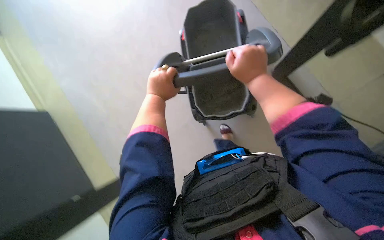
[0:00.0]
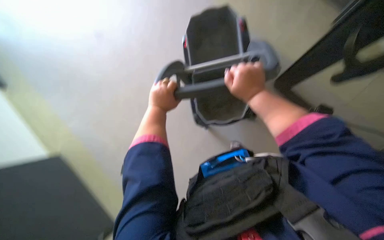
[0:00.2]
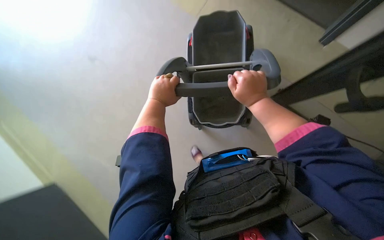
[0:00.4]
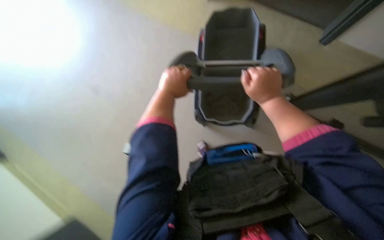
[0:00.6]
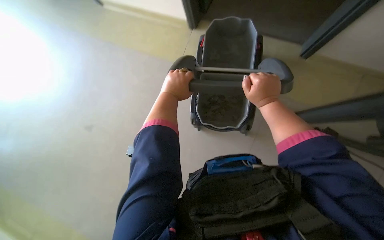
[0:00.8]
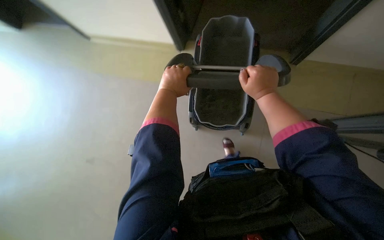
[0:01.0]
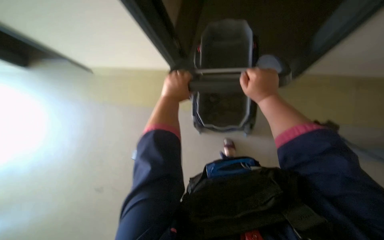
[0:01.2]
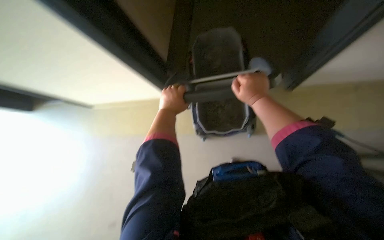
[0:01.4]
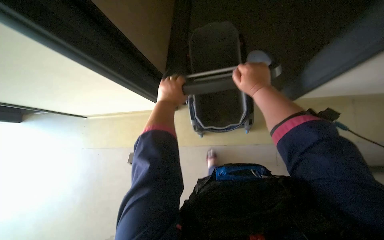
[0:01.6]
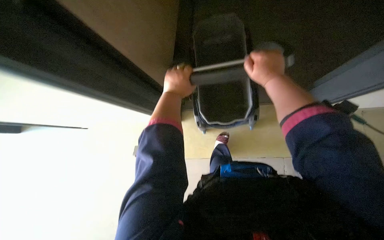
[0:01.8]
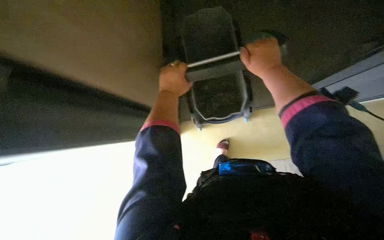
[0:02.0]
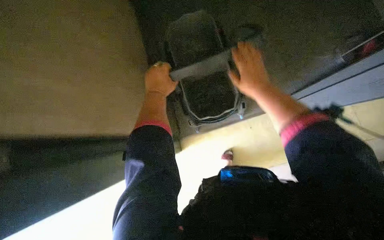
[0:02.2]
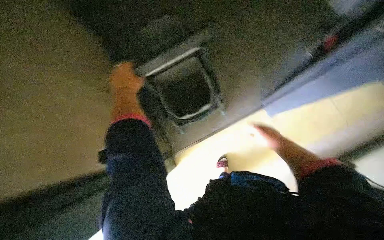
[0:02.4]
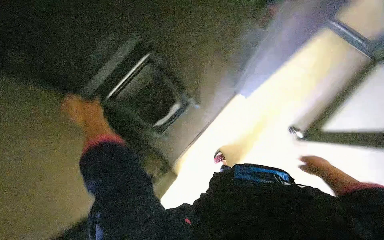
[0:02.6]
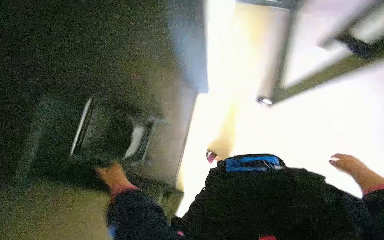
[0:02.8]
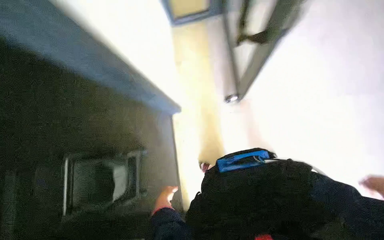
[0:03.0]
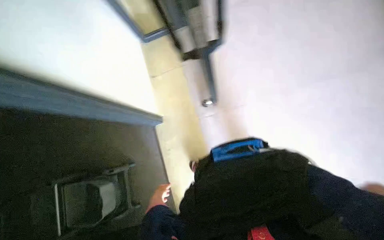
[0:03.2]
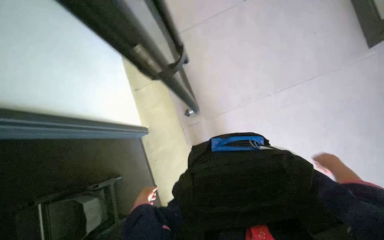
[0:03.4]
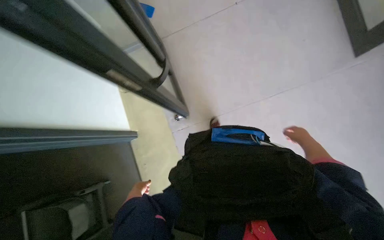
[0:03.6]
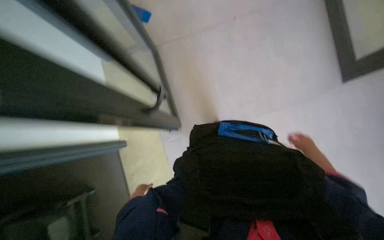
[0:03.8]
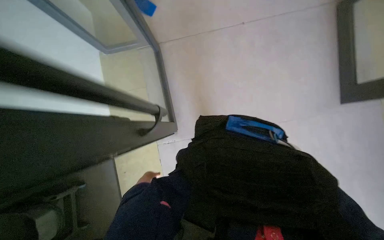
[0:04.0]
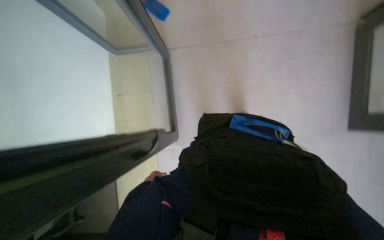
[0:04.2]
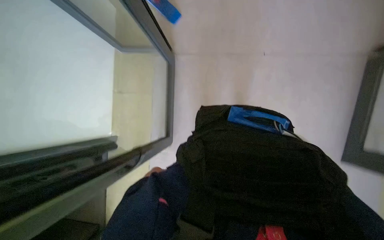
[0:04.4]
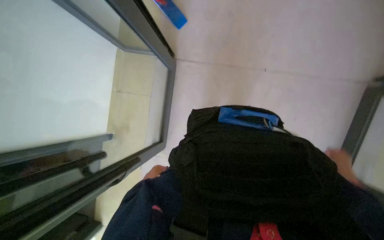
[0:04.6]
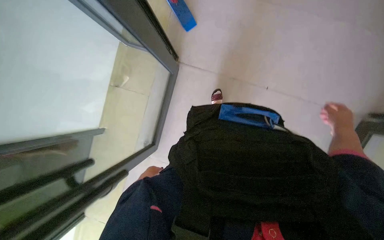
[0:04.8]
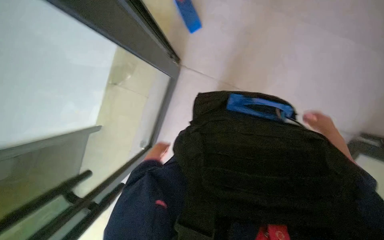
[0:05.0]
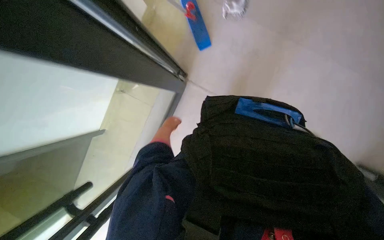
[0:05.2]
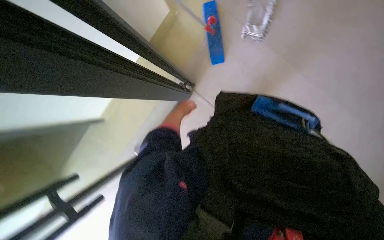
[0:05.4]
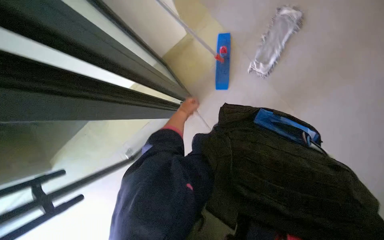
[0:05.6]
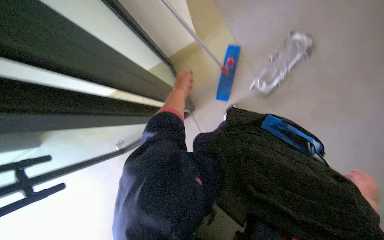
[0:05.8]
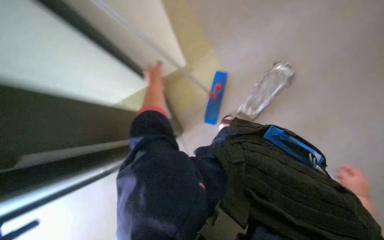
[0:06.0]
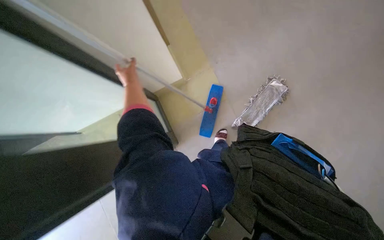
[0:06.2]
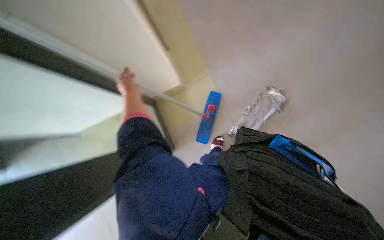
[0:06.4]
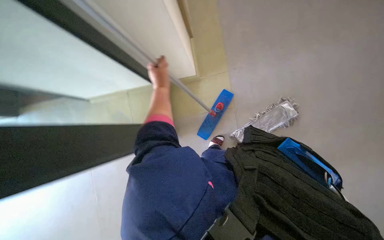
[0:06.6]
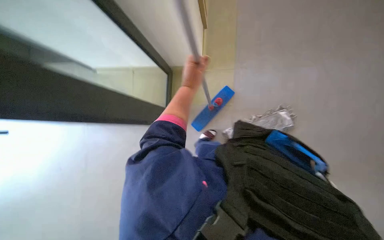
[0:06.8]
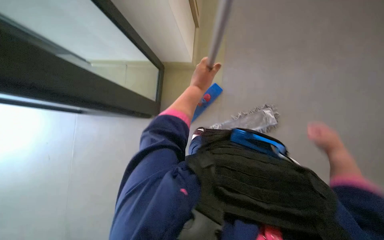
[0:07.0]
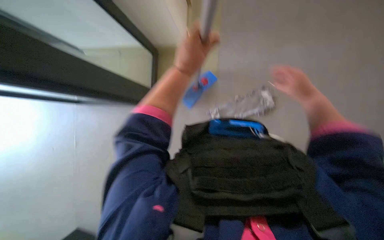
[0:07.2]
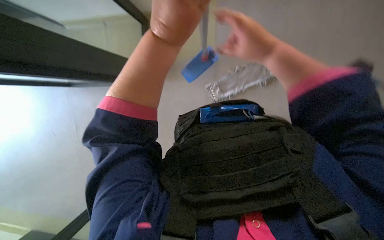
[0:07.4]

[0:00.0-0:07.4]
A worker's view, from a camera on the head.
Job: preparing cleaning supplies.
The whole recording: Preparing mop for cleaning. The worker detaches and wrings the mop head, then attaches a new one to the handle.
0:00.0 to 0:01.4: The hands stay close to where they were, moving slightly.
0:01.4 to 0:03.0: The left hand travels down the picture and farther from the camera by about 40 cm.
0:03.0 to 0:04.4: The left hand heads up the picture, covering approximately 30 cm.
0:04.4 to 0:06.0: The camera pitches upward, by roughly 35 degrees. The scene turns about 25 degrees clockwise in the picture.
0:06.0 to 0:07.4: The left hand travels nearer to the camera by approximately 35 cm.

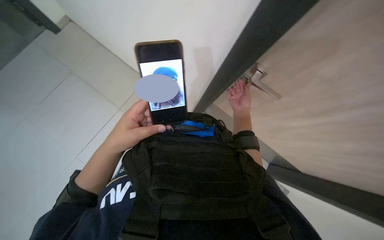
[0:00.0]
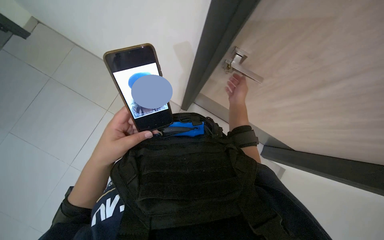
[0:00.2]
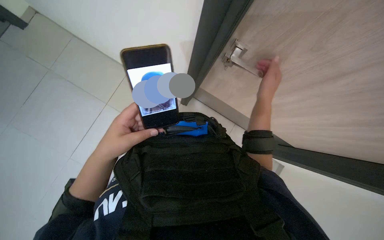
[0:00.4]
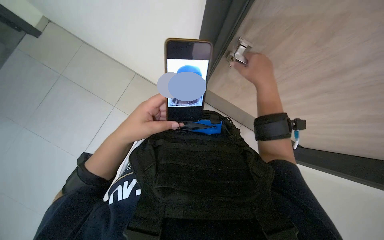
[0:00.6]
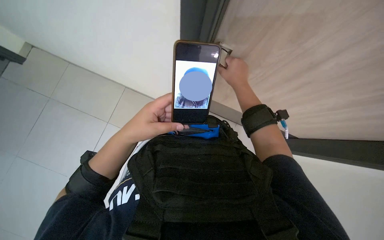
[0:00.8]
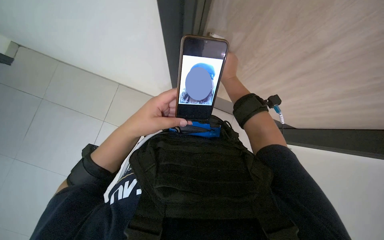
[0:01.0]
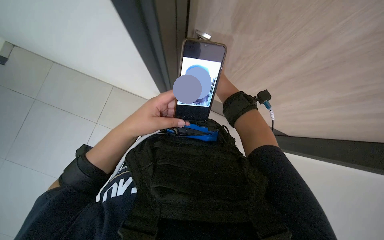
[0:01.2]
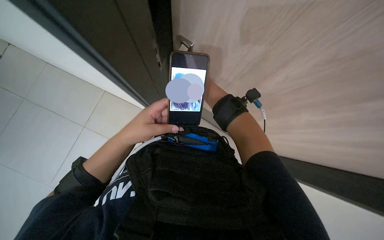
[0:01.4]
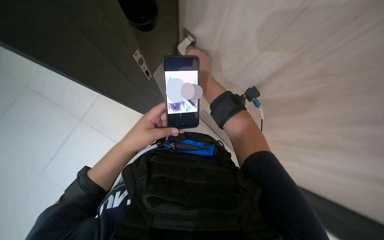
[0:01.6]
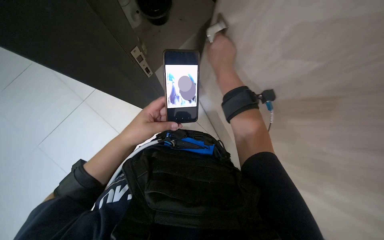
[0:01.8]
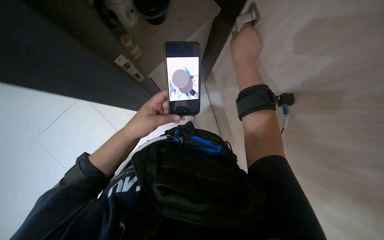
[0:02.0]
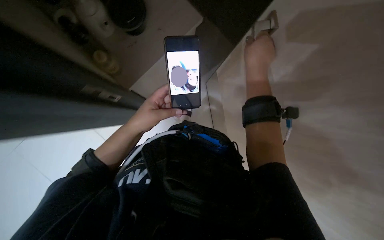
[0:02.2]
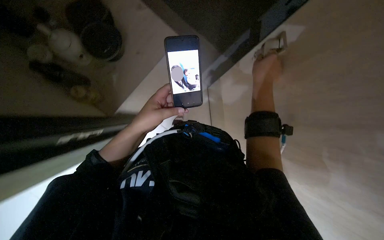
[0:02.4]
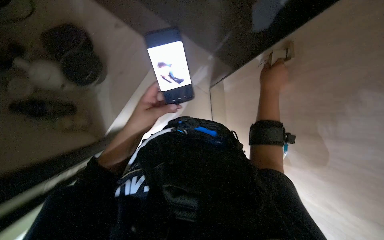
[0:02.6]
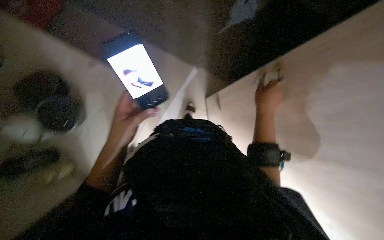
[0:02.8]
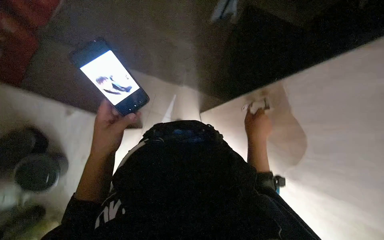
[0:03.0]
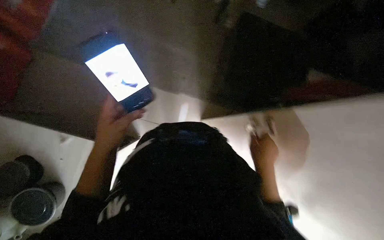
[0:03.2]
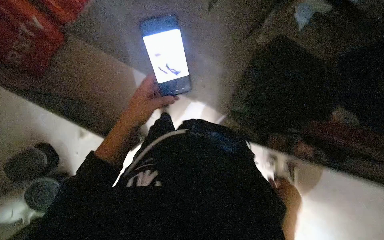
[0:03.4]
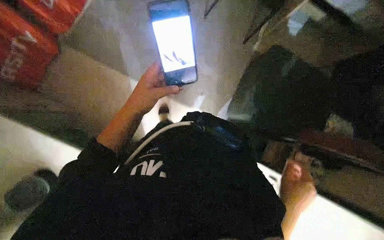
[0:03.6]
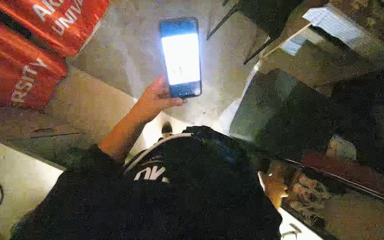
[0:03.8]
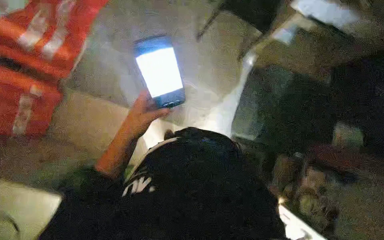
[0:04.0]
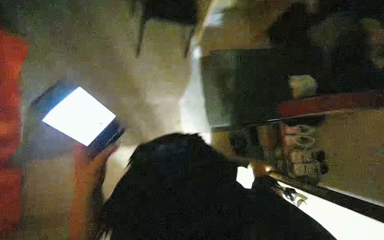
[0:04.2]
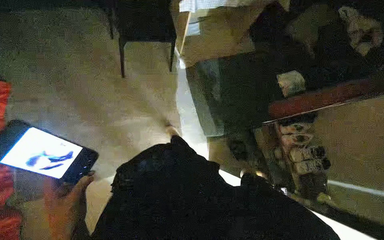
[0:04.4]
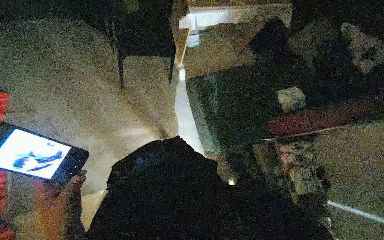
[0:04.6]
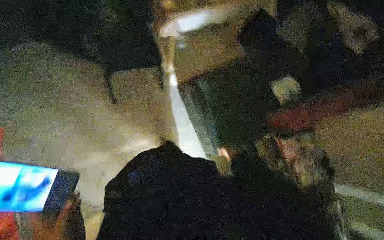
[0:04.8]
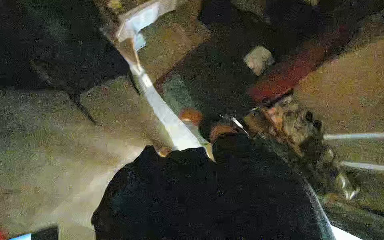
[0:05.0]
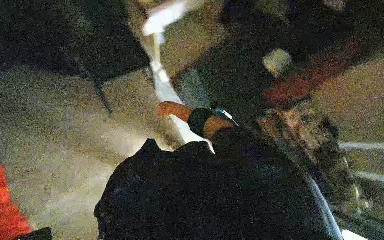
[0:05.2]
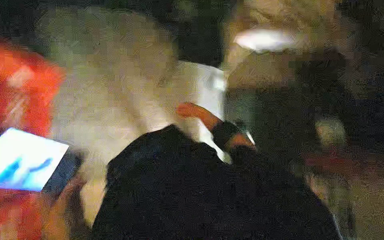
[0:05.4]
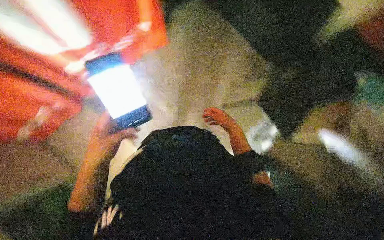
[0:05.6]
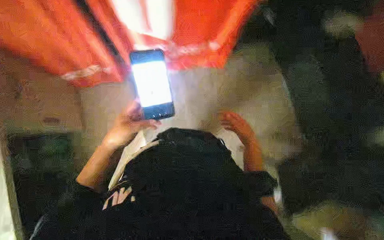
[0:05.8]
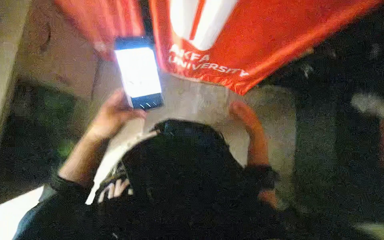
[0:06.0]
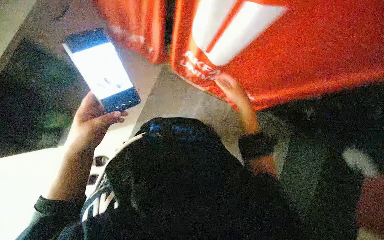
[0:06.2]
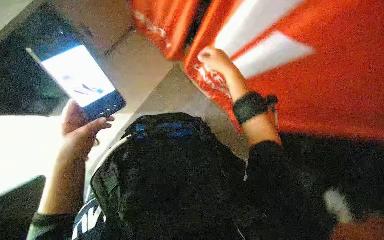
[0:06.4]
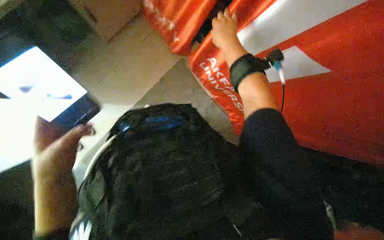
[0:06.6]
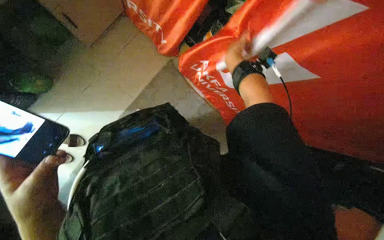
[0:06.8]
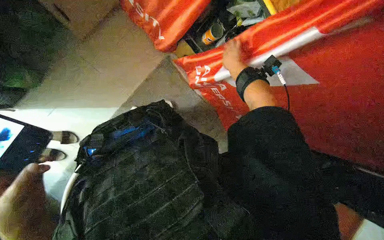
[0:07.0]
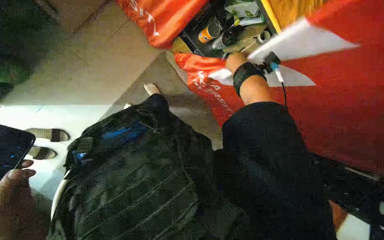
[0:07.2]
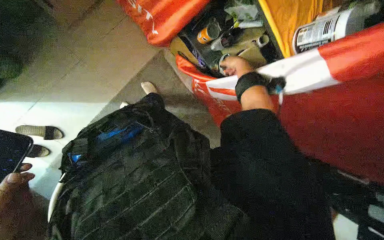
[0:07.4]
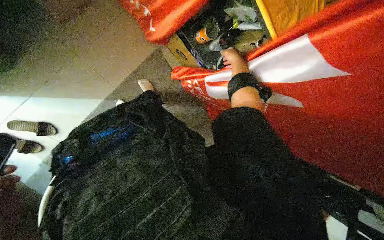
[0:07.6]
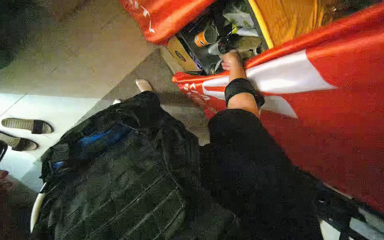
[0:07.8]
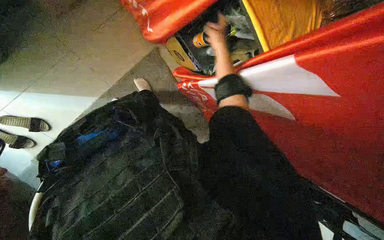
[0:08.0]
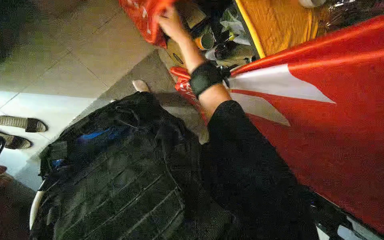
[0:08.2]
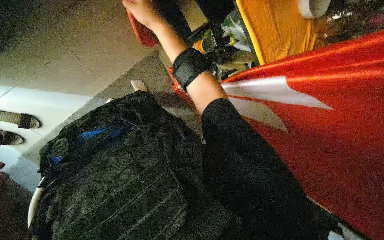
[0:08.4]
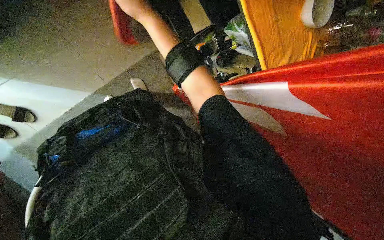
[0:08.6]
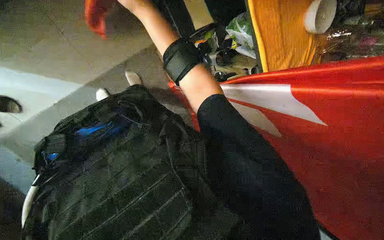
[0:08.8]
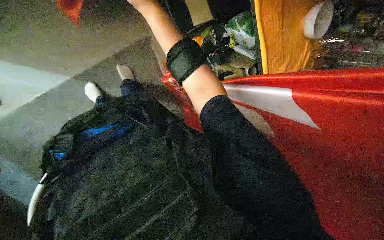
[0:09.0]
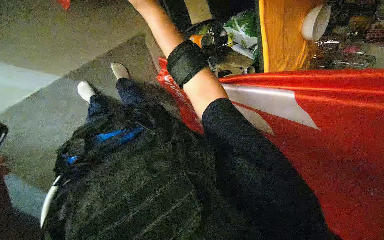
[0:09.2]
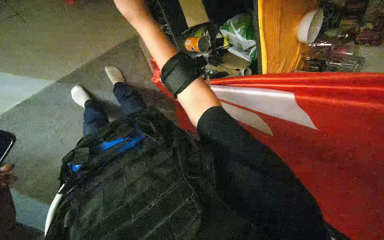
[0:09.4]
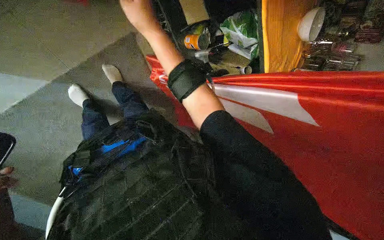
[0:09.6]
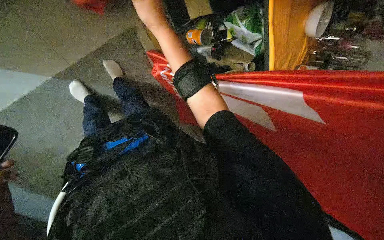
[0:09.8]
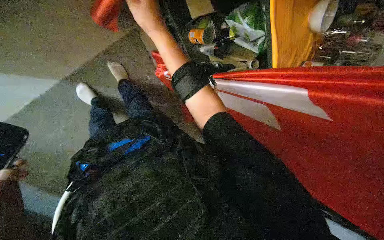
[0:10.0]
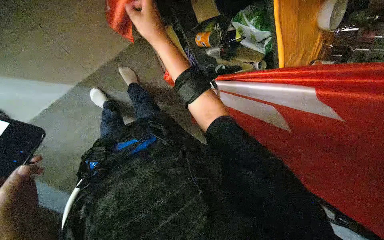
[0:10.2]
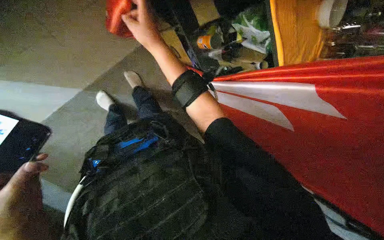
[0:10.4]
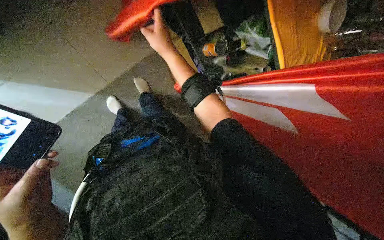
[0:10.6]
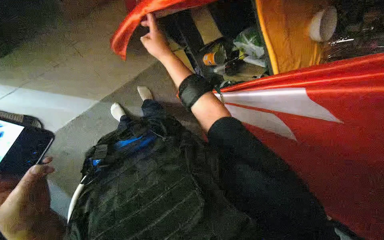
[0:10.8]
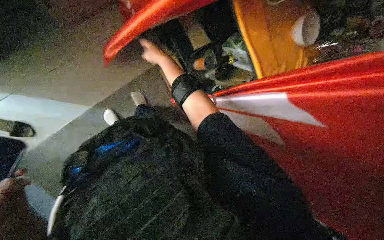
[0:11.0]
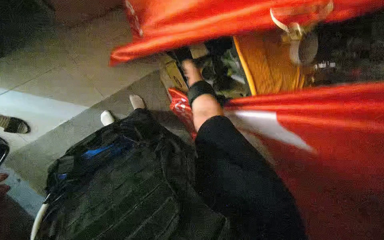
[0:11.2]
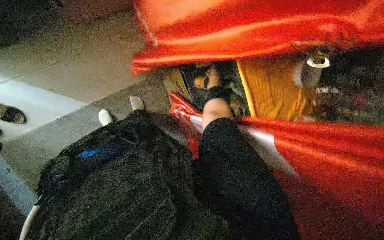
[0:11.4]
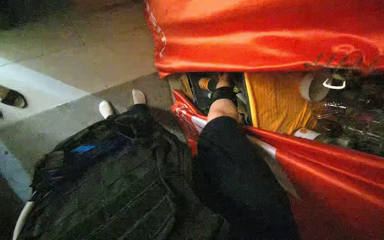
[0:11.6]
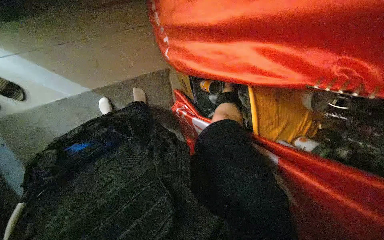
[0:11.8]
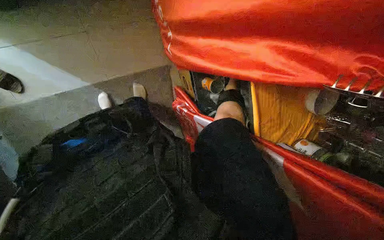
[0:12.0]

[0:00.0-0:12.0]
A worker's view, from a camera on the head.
Job: preparing cleaning supplies.
The whole recording: Preparing cleaning tool. The worker opens a cabinet, retrieves a squeegee, and adjusts its handle.
0:00.0 to 0:01.6: The right hand travels nearer to the camera by about 10 cm.
0:01.6 to 0:03.0: The camera pitches upward, by about 15 degrees. Everything in view rotates some 35 degrees counterclockwise.
0:03.0 to 0:04.4: The right hand heads to the right, covering some 10 cm, and reaches roughly 35 cm farther from the camera, then returns.
0:06.0 to 0:07.6: The scene turns some 50 degrees clockwise in the picture.
0:07.6 to 0:09.0: The right hand heads to the left and nearer to the camera, covering roughly 40 cm.
